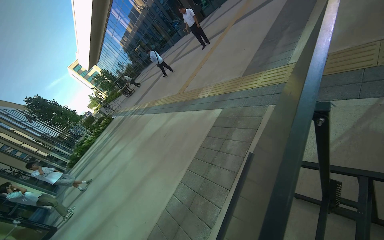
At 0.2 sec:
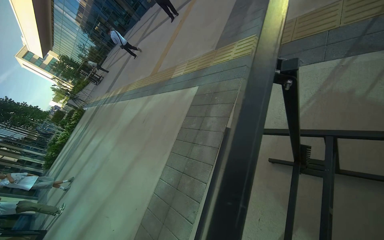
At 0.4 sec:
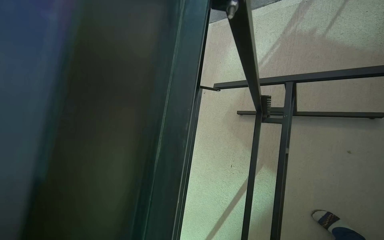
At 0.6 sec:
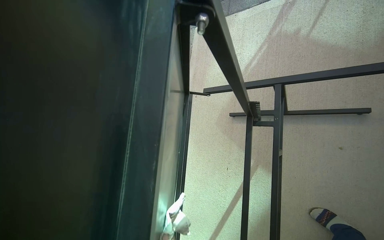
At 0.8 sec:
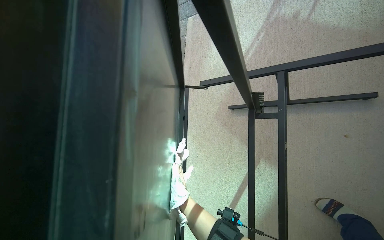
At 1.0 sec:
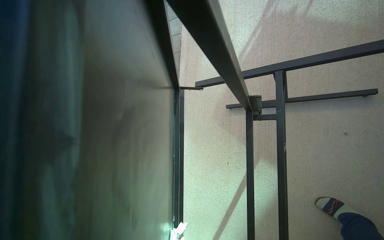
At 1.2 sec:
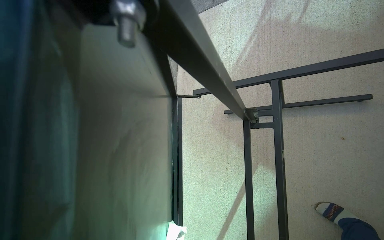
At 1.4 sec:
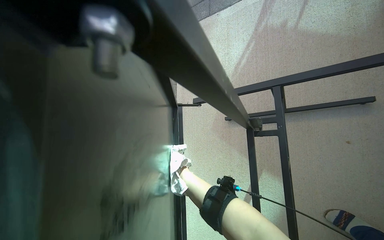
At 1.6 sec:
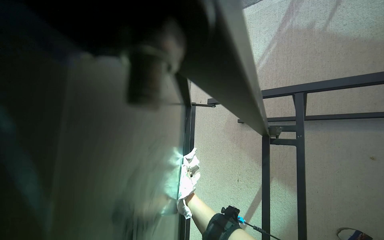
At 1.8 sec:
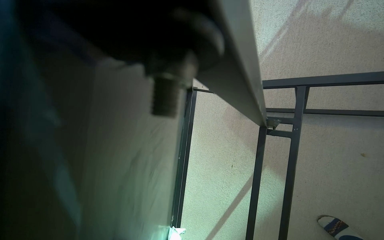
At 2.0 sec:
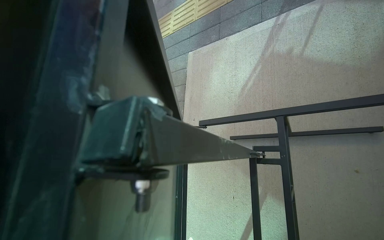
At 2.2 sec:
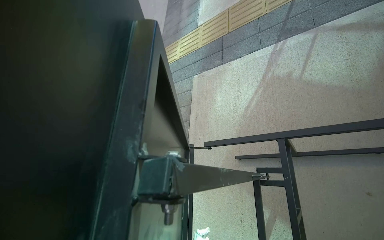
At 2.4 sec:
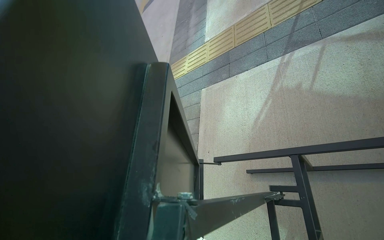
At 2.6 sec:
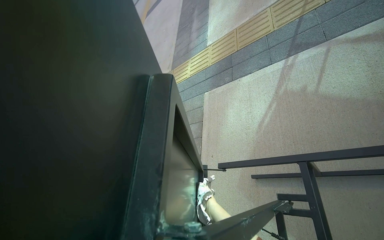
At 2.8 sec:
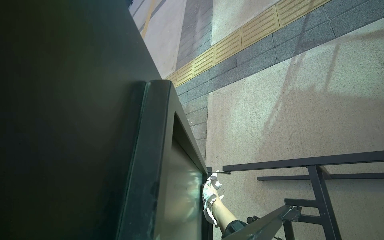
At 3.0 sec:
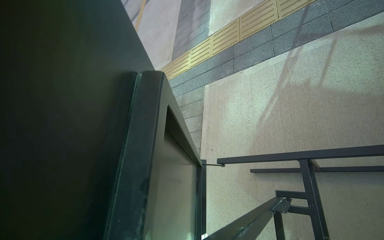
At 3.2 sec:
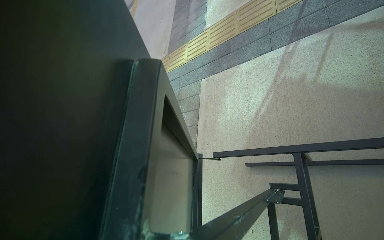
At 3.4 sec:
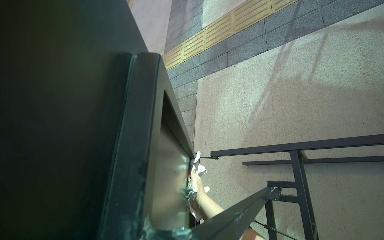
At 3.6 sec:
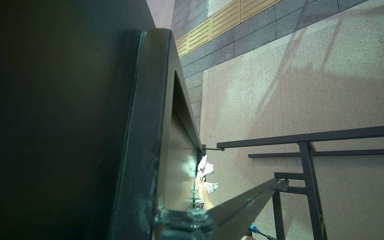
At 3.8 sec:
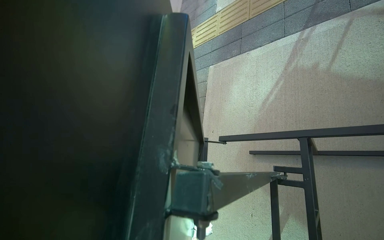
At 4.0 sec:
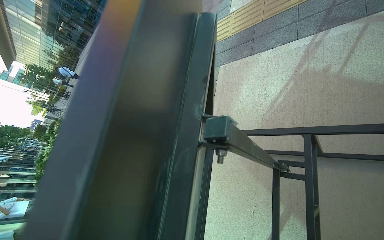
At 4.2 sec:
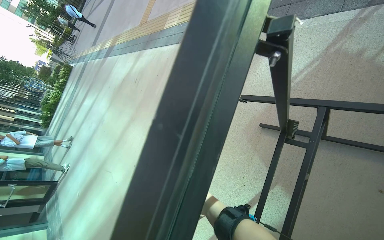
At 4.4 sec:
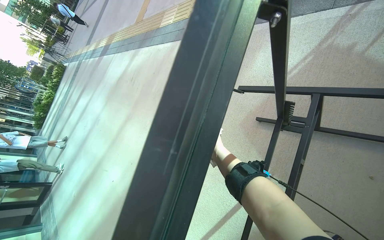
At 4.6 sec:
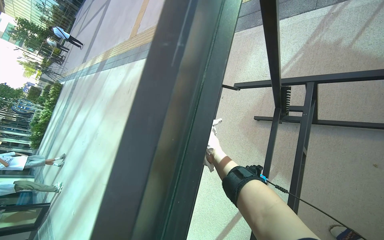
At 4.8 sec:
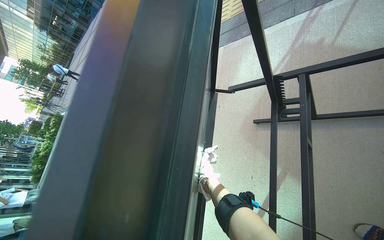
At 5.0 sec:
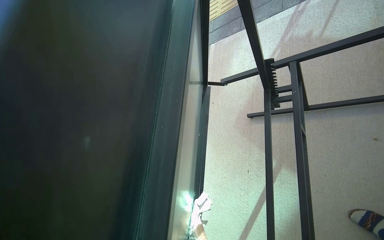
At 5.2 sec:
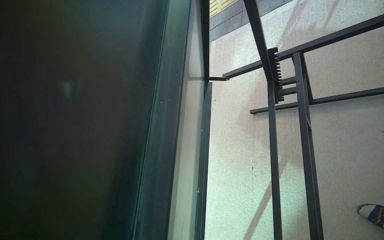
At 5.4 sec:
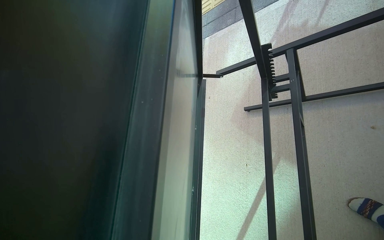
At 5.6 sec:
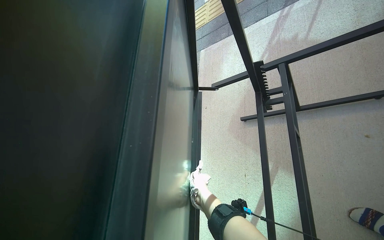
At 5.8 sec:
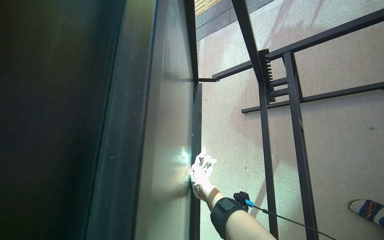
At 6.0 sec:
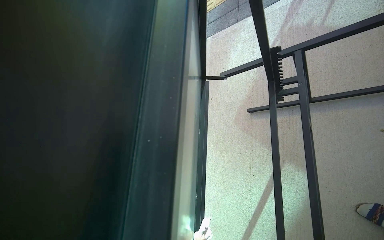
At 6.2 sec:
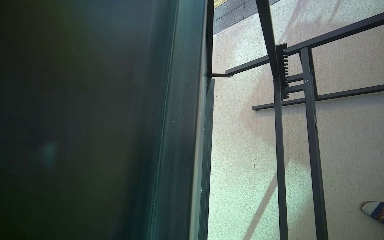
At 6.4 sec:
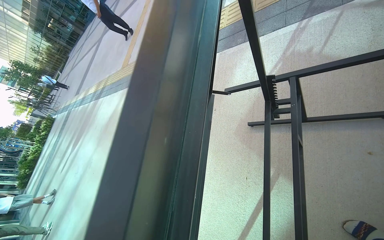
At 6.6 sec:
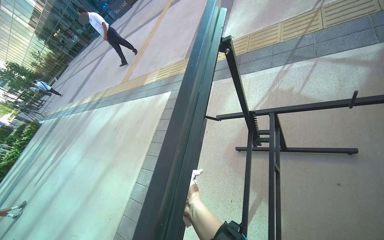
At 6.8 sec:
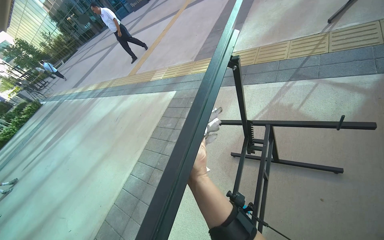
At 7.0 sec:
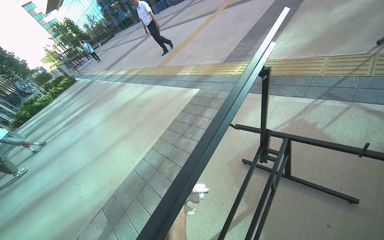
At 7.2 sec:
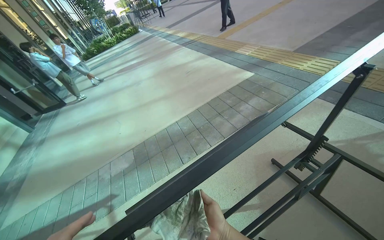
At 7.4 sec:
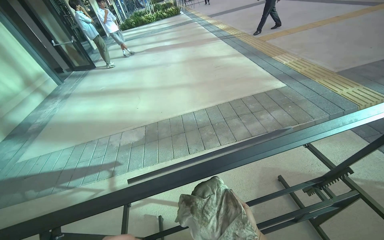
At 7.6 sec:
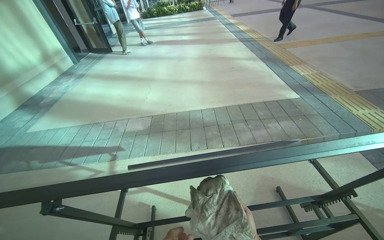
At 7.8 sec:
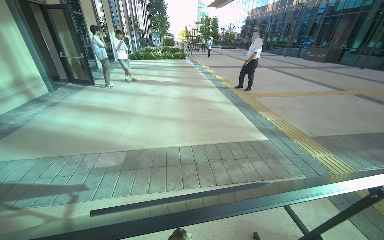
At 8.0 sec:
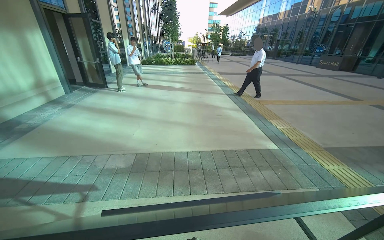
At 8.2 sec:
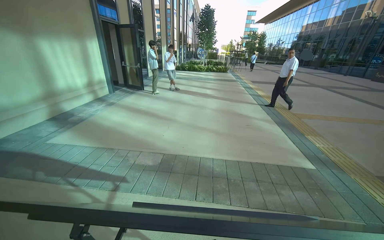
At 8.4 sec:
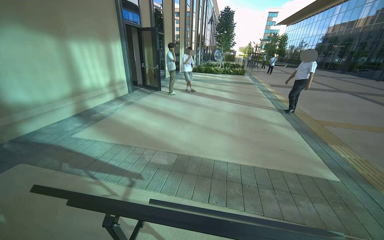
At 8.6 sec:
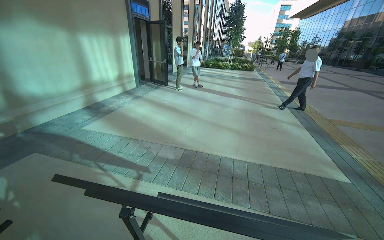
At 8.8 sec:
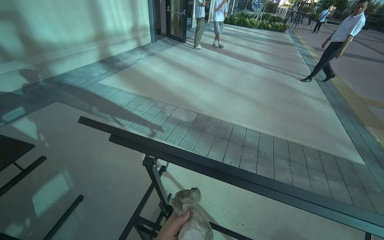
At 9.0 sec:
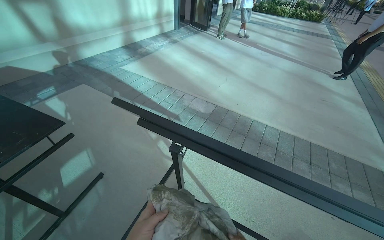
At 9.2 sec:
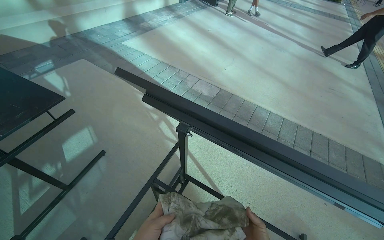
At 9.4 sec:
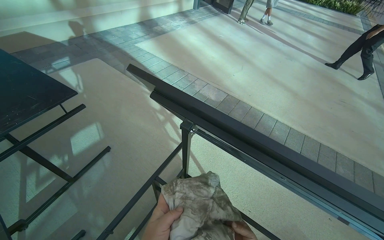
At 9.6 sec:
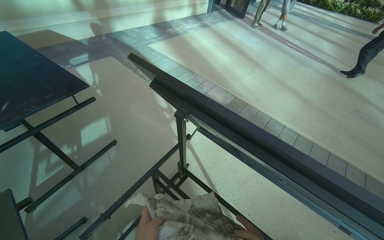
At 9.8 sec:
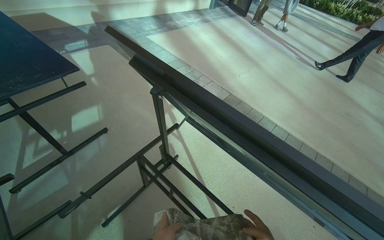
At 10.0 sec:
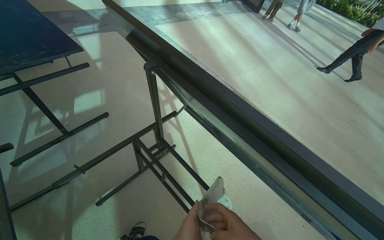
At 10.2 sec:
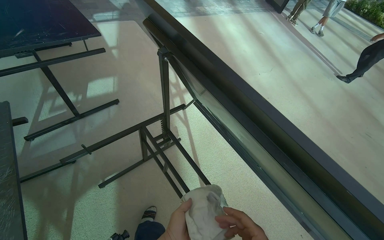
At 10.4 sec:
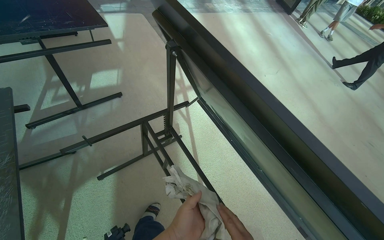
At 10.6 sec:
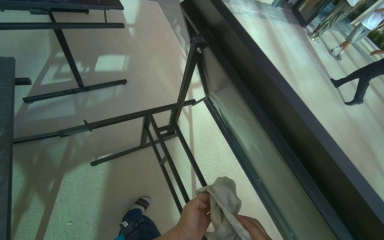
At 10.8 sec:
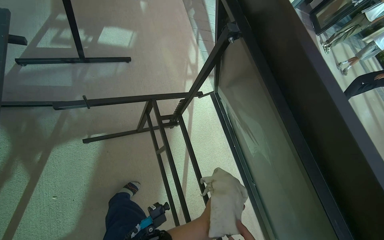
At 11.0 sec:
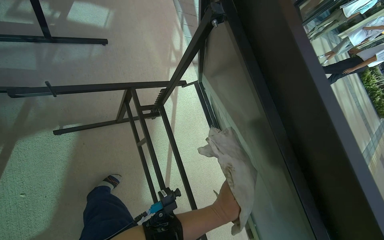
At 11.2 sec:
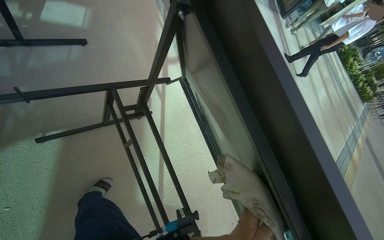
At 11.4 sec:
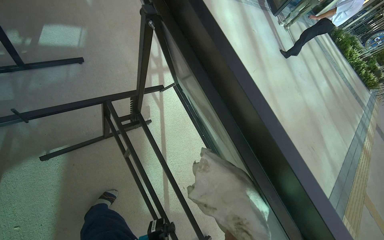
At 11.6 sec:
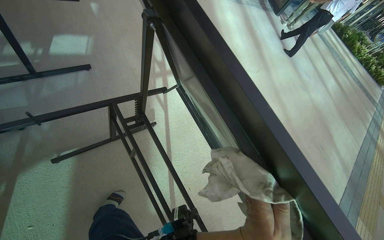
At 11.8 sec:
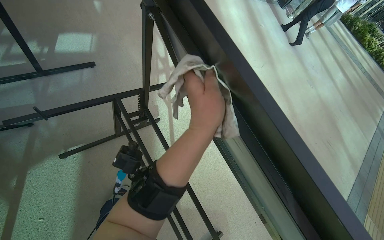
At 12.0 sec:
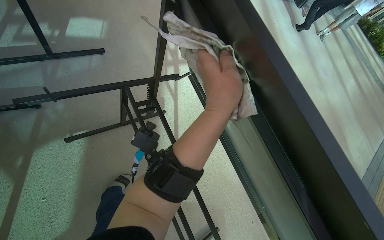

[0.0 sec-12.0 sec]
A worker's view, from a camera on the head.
Job: wiping surfaces.
The whole recording: Wiping outdoor table. The worker wipes the frame of an outdoor table with a cloth.
1.6 sec to 3.0 sec: The wearer looks roughly 15 degrees further upward.
3.0 sec to 4.4 sec: The camera pitches downward, by roughly 20 degrees.
4.4 sec to 6.0 sec: The right hand swings up and down the picture, some 30 cm each way, with 2 reversals.
6.0 sec to 7.6 sec: The head turns to the left by approximately 80 degrees.
7.6 sec to 9.0 sec: The wearer looks about 35 degrees further to the left.
9.0 sec to 10.4 sec: Everything in view rotates approximately 30 degrees clockwise.

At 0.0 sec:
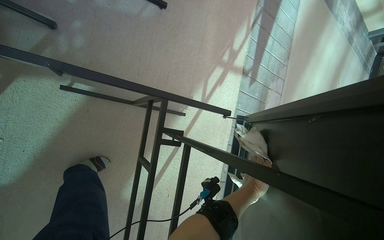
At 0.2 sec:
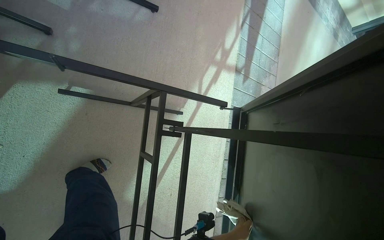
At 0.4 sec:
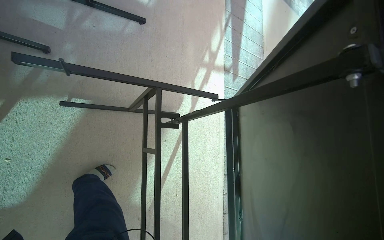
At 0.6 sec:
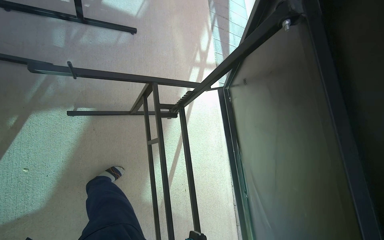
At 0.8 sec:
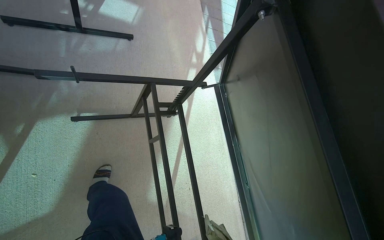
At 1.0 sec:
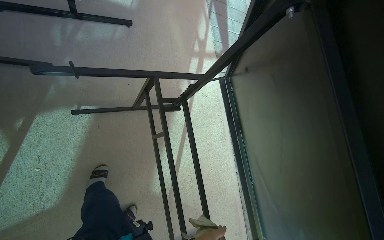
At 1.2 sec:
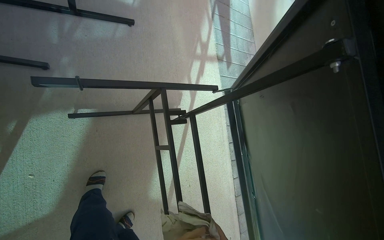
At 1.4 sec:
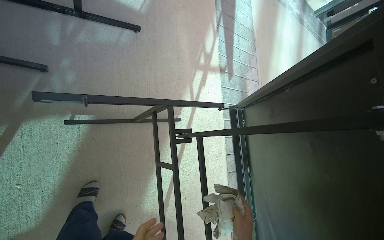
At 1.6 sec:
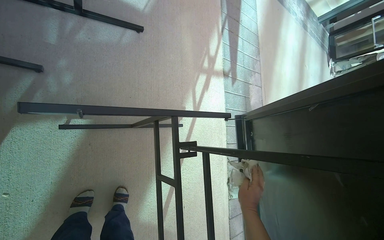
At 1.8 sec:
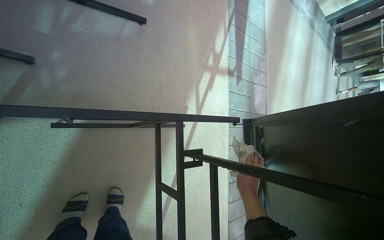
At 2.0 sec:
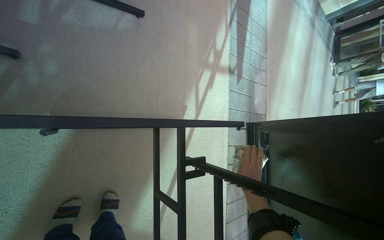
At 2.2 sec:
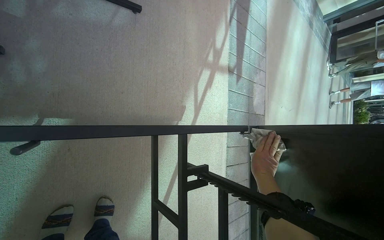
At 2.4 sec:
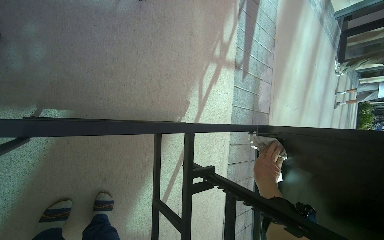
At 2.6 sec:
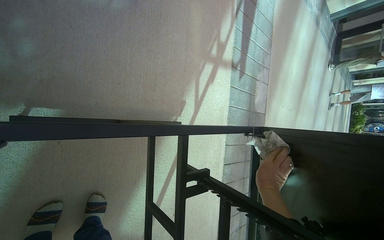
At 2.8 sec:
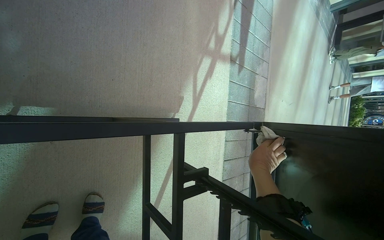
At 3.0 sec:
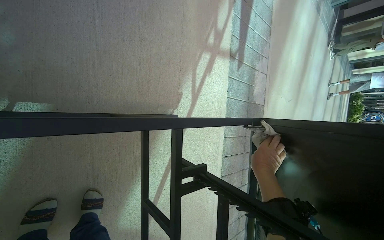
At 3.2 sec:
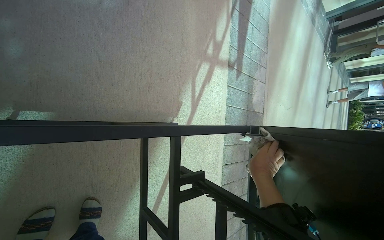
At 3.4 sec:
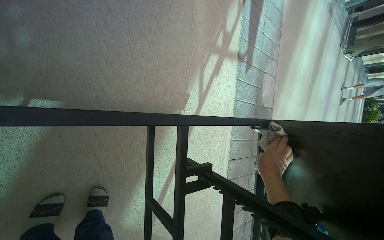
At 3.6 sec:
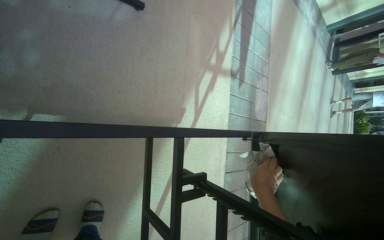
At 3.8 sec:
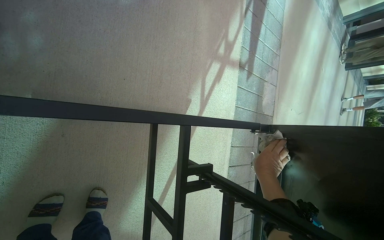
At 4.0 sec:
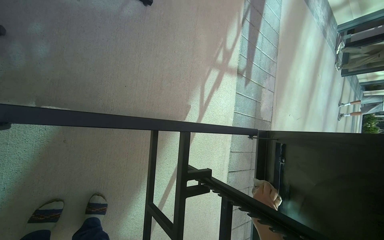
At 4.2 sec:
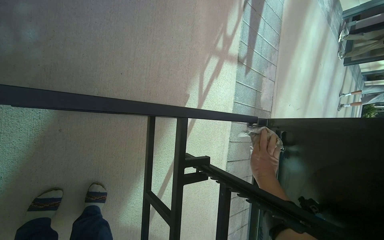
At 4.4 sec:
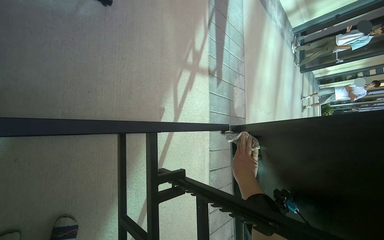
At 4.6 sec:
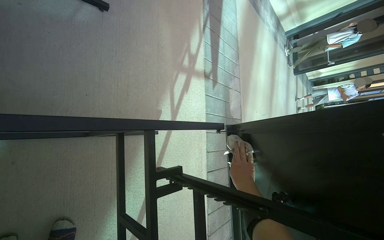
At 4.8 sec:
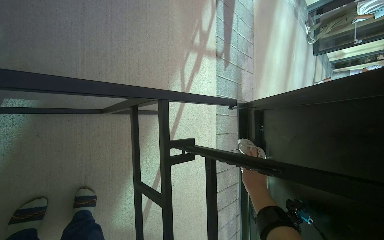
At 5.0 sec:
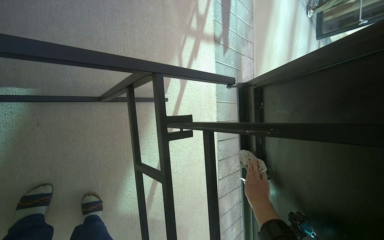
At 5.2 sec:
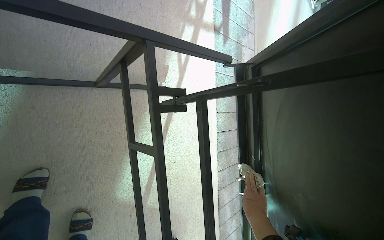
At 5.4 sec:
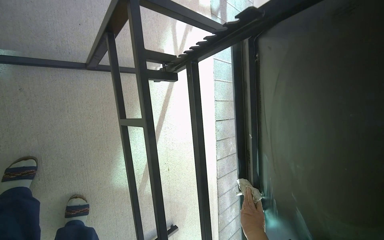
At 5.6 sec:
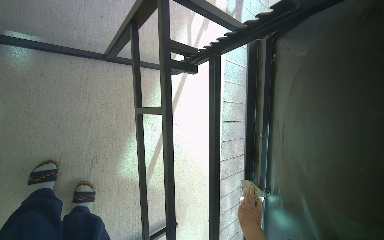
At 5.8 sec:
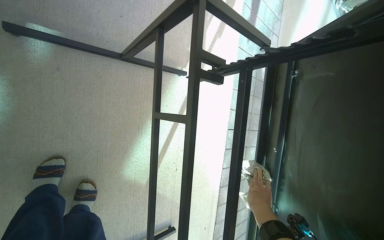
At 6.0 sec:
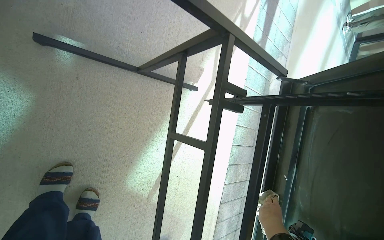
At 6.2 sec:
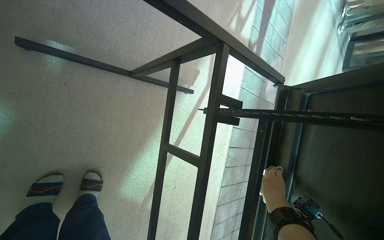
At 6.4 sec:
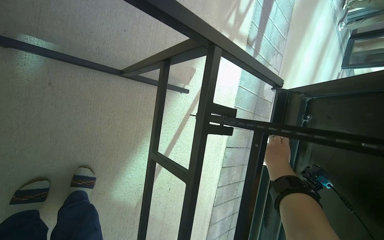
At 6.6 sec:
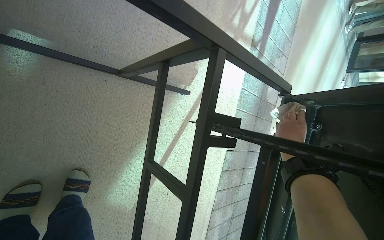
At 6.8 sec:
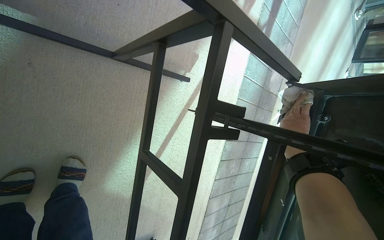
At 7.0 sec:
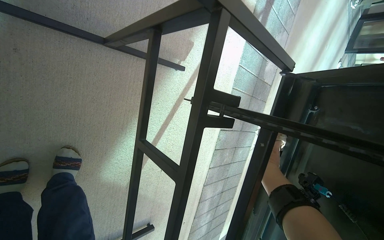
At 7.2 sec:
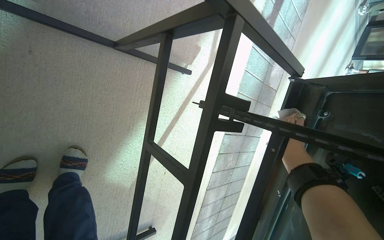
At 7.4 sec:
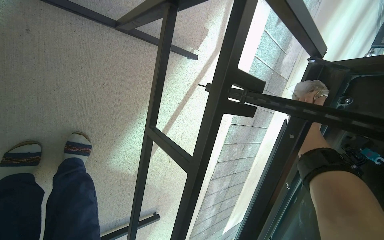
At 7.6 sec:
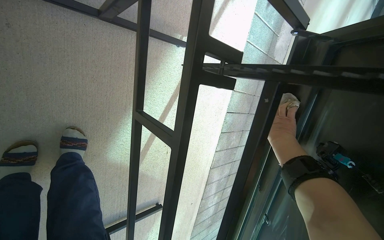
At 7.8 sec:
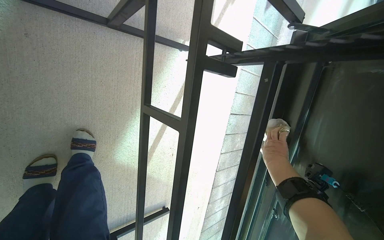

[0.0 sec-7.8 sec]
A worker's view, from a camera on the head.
Job: wiping surfaces.
The whole recording: Wiping outdoor table. The worker wipes the frame of an outdoor table with a cloth.
1.6 sec to 3.2 sec: The right hand travels up the picture by roughly 20 cm.
3.2 sec to 4.6 sec: The right hand travels down the picture and back again, about 15 cm each way.
4.6 sec to 6.2 sec: The right hand moves approximately 50 cm down the picture and comes back.
